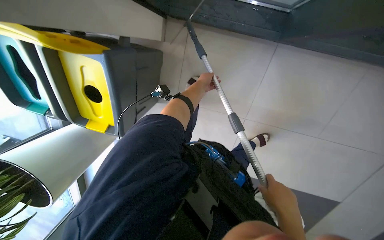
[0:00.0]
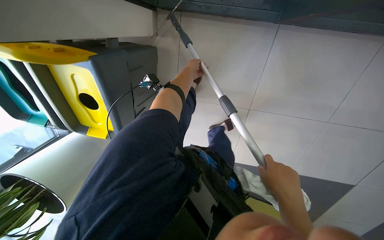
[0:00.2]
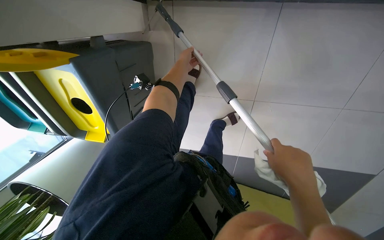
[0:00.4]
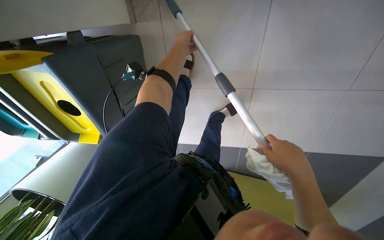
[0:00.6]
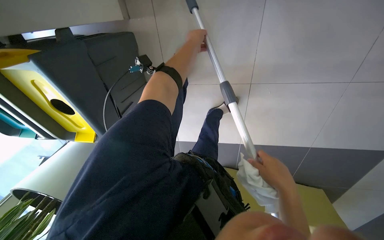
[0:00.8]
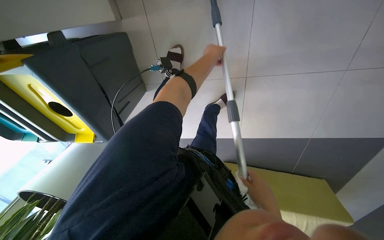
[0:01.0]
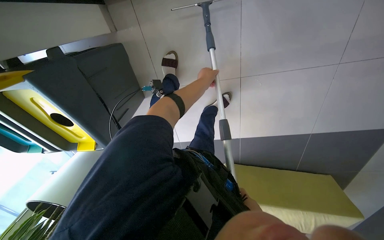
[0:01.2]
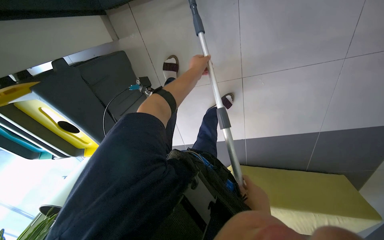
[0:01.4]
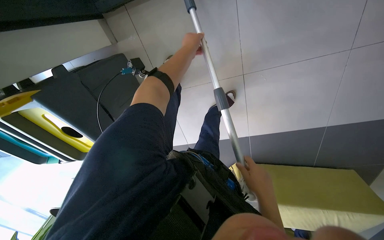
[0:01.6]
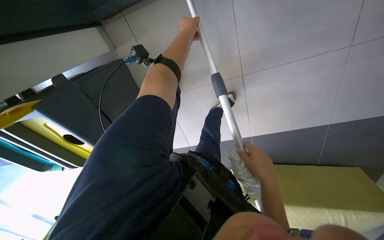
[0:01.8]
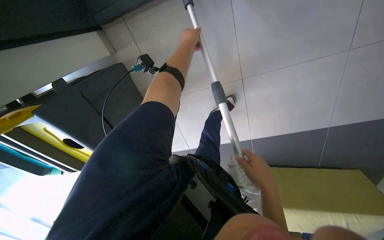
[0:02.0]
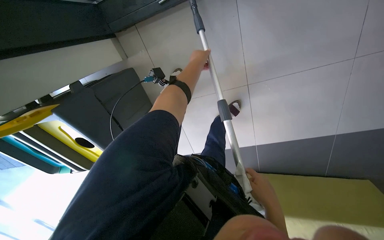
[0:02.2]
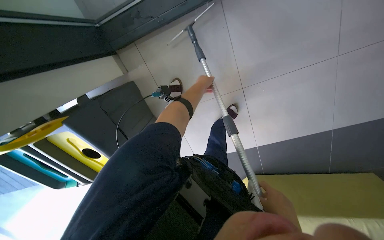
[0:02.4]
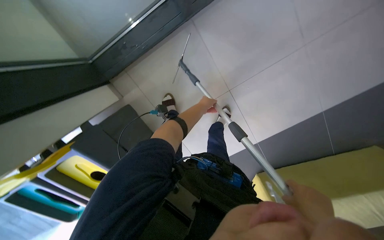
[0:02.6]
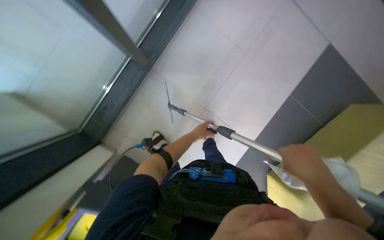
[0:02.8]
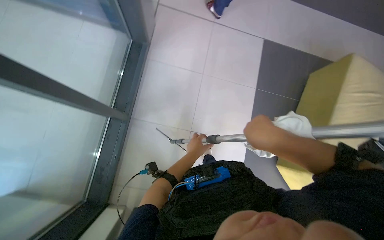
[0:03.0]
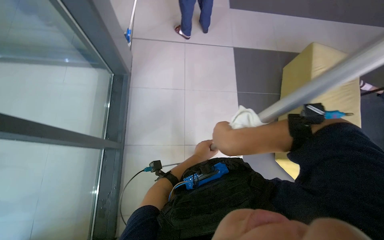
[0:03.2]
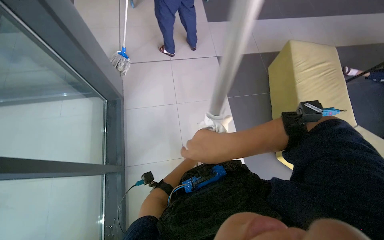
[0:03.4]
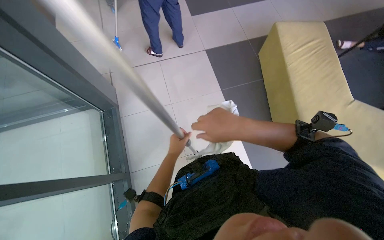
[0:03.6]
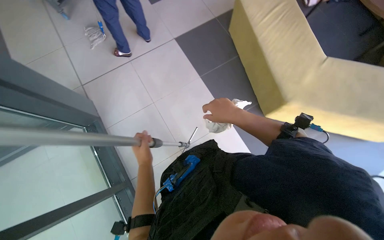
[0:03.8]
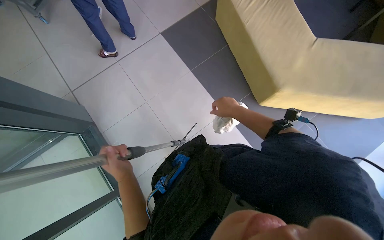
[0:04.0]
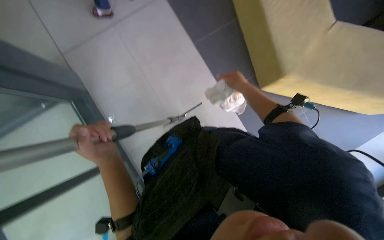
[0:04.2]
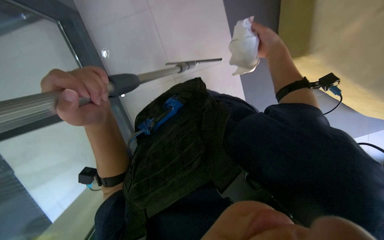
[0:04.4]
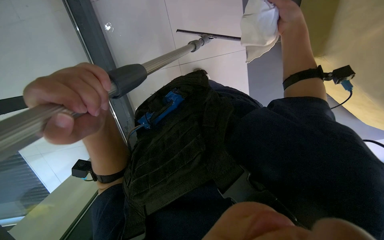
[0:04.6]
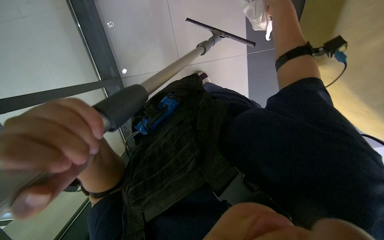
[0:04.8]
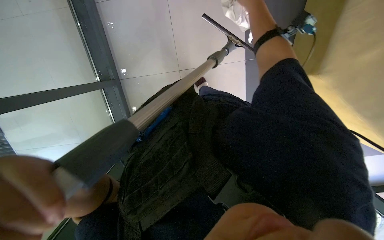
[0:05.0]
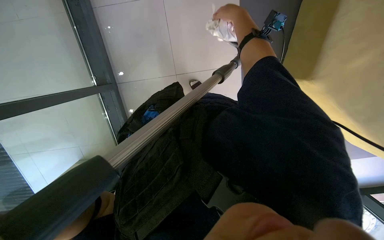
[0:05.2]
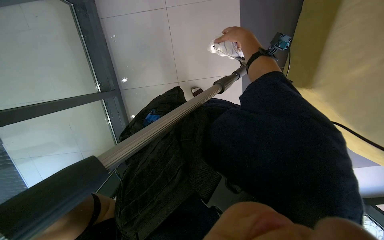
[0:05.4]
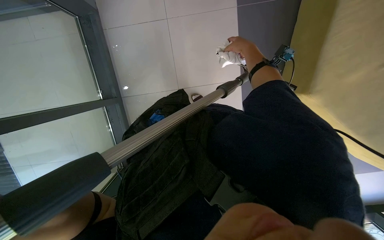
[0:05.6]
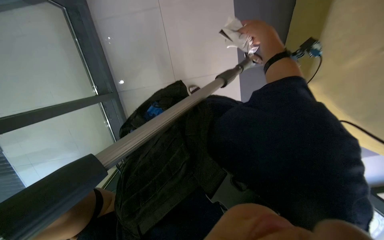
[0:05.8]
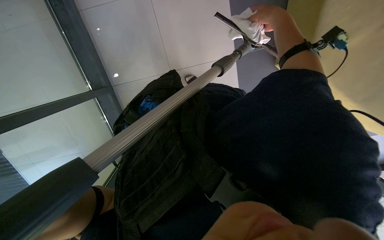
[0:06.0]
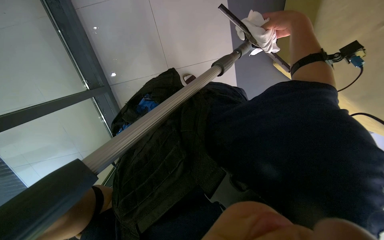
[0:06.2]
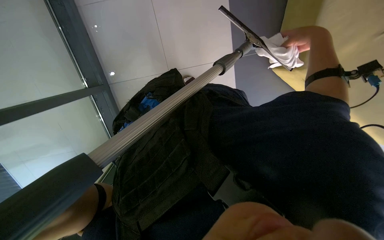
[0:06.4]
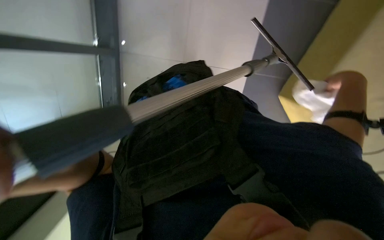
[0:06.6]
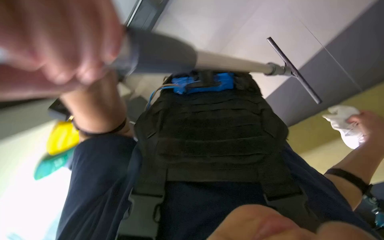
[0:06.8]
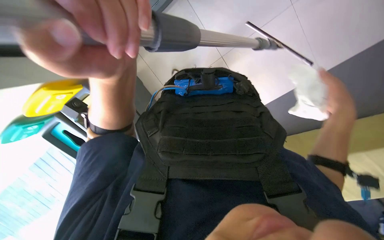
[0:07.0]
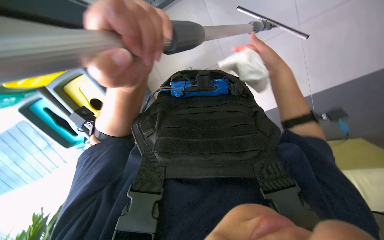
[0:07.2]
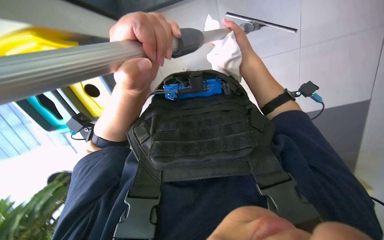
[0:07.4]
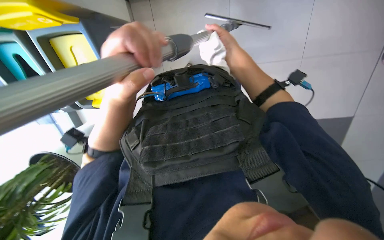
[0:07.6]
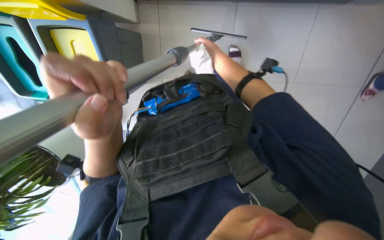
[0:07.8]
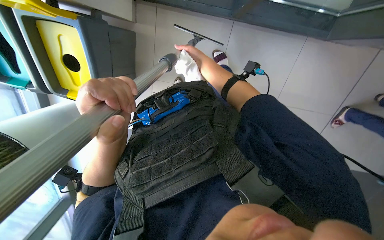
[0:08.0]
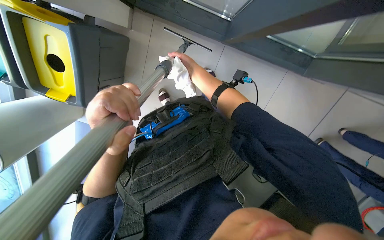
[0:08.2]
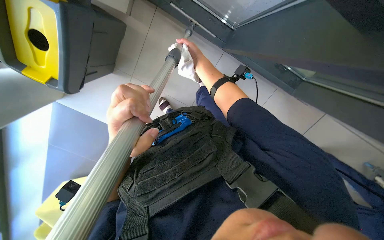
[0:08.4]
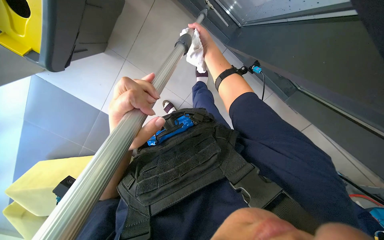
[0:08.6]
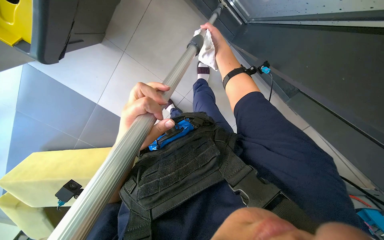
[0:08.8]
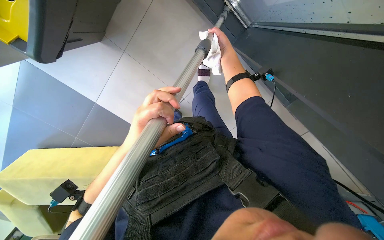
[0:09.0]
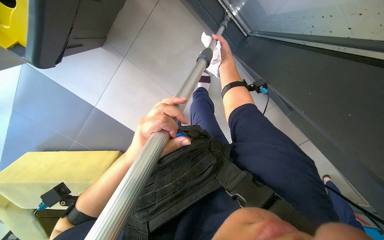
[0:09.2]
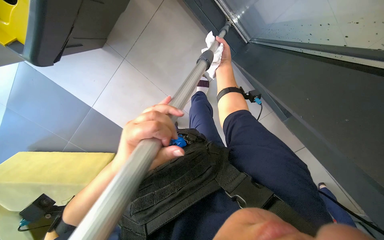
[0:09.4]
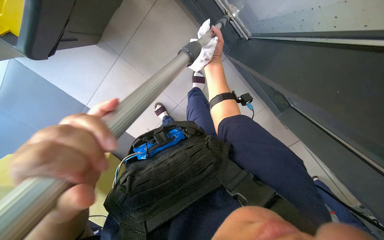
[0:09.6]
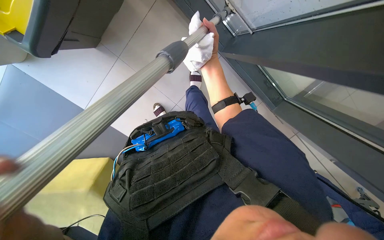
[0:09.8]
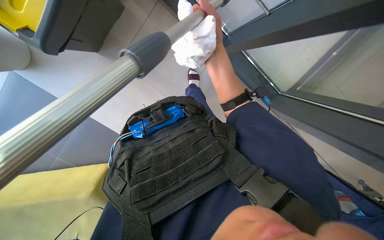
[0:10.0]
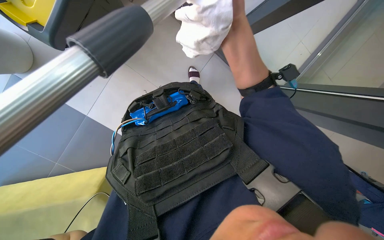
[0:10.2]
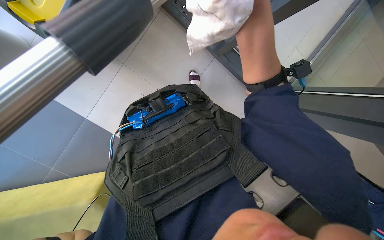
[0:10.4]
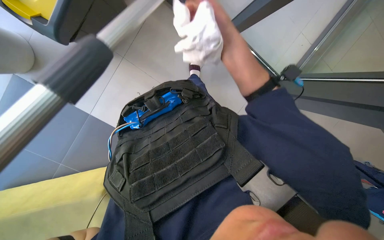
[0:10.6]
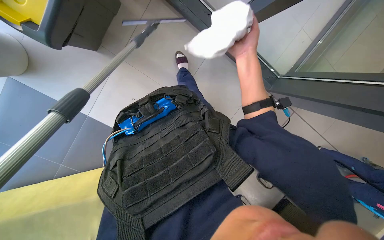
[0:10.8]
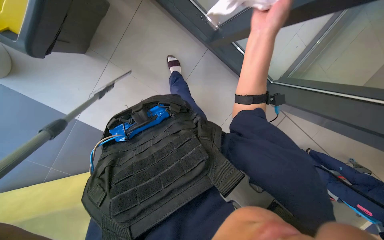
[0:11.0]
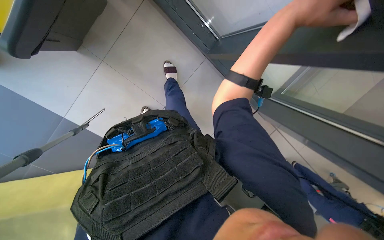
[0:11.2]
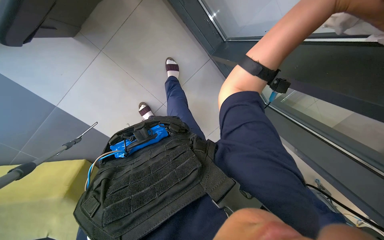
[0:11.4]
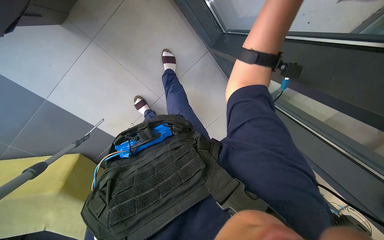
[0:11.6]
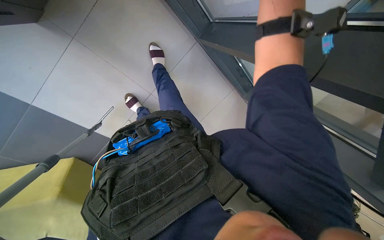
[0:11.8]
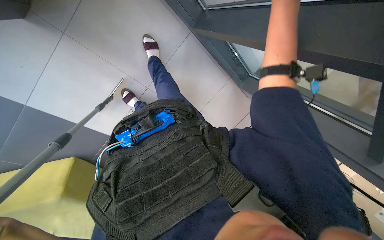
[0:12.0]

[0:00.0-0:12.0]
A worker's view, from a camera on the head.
Job: cleaning windows.
The whole recording: Cleaning glass panels. The worker cleans the glass panels with a long pole tool and then wipes them with a cloth.
0:00.0 to 0:01.6: Everything in view rotates about 25 degrees counterclockwise. The right hand travels farther from the camera and back again, approximately 30 cm each way.
0:01.6 to 0:03.0: The camera travels roughly 40 cm. The camera pitches upward, by approximately 25 degrees. The scene turns approximately 60 degrees counterclockwise in the picture.
0:03.0 to 0:04.4: The view tips downward by some 25 degrees. The scene turns roughly 35 degrees counterclockwise in the picture.
0:06.0 to 0:07.6: The scene turns some 35 degrees clockwise in the picture.
0:07.6 to 0:09.0: The right hand shifts about 25 cm farther from the camera and up the picture.
0:09.0 to 0:10.4: The right hand shifts about 30 cm nearer to the camera and down the picture.

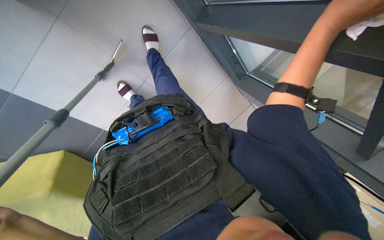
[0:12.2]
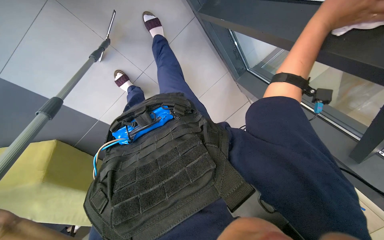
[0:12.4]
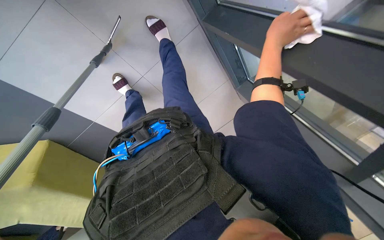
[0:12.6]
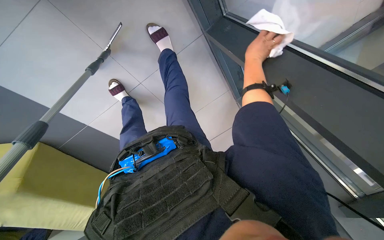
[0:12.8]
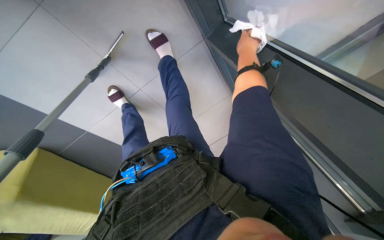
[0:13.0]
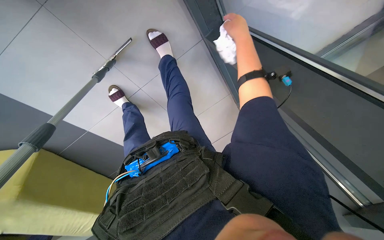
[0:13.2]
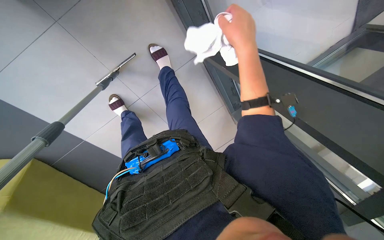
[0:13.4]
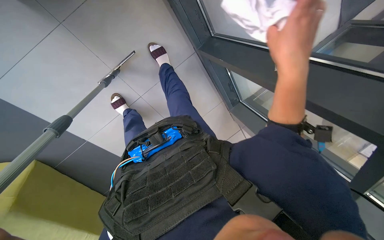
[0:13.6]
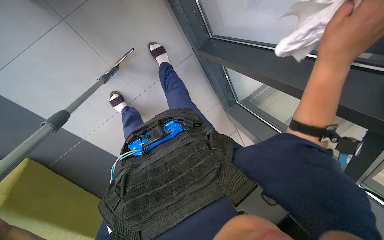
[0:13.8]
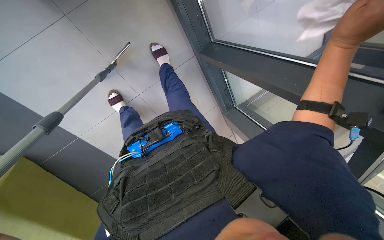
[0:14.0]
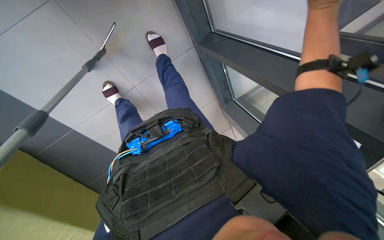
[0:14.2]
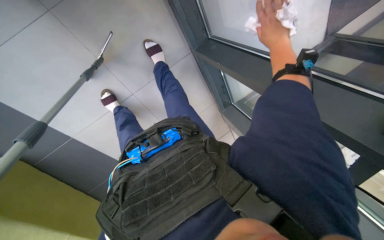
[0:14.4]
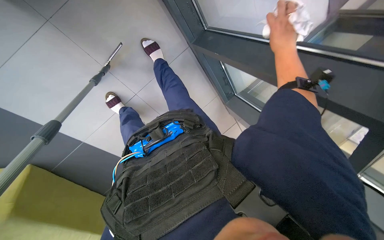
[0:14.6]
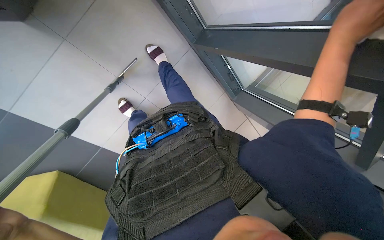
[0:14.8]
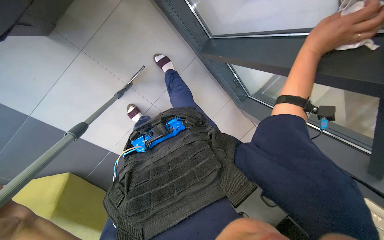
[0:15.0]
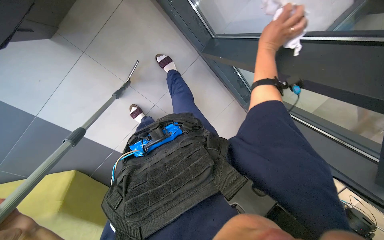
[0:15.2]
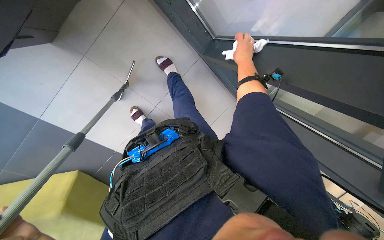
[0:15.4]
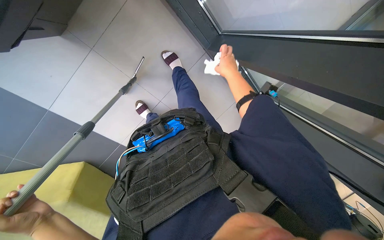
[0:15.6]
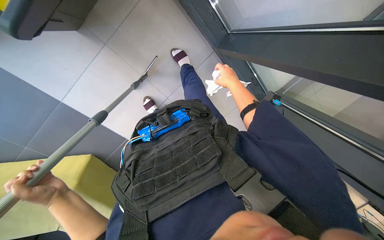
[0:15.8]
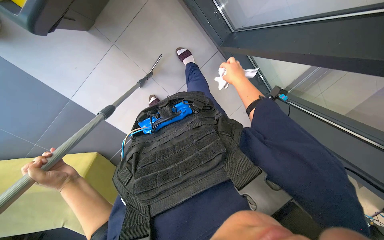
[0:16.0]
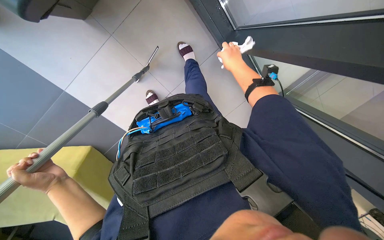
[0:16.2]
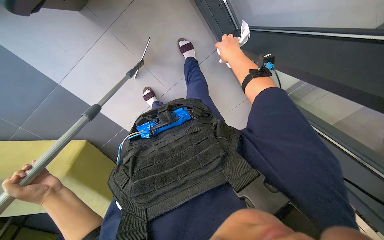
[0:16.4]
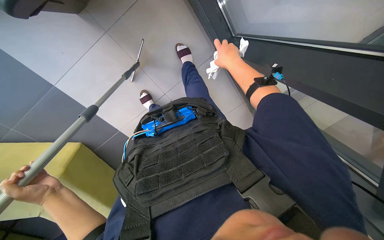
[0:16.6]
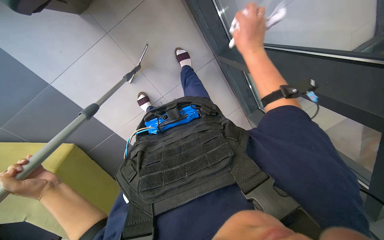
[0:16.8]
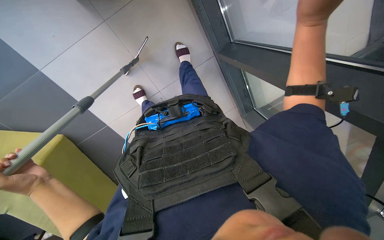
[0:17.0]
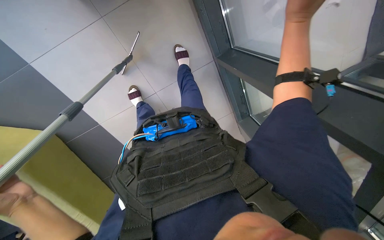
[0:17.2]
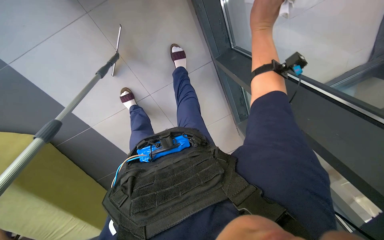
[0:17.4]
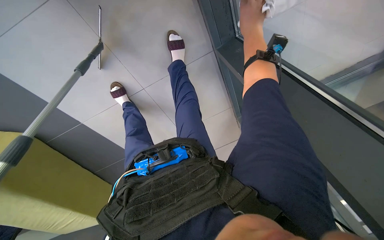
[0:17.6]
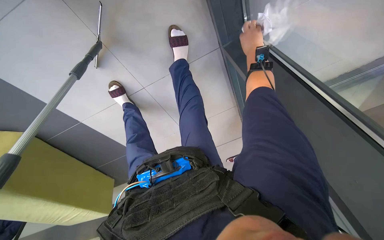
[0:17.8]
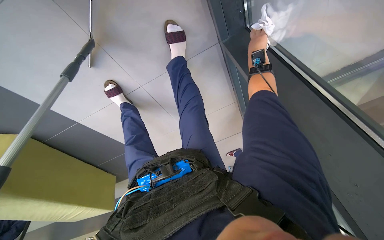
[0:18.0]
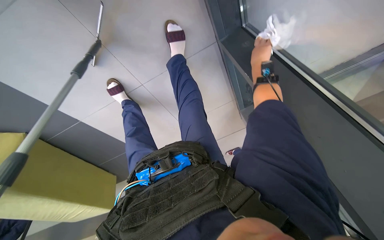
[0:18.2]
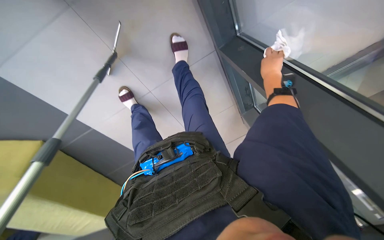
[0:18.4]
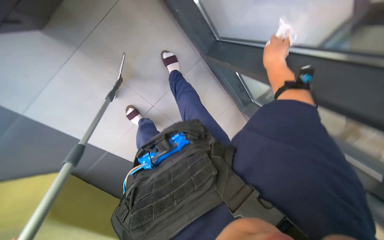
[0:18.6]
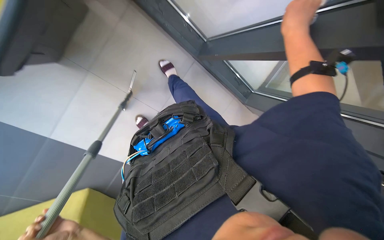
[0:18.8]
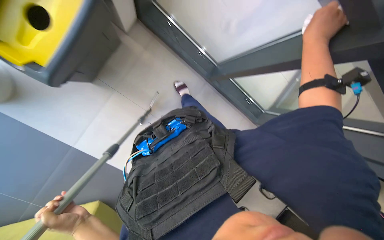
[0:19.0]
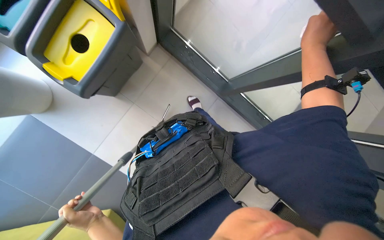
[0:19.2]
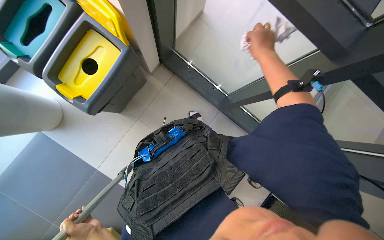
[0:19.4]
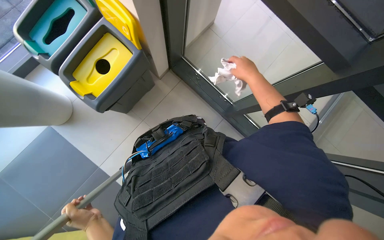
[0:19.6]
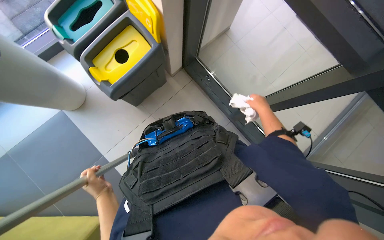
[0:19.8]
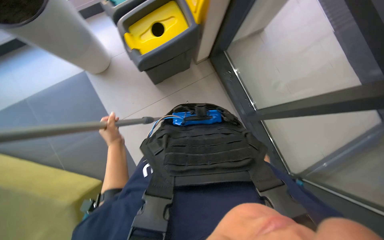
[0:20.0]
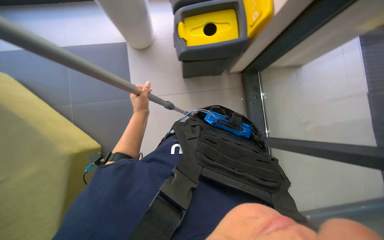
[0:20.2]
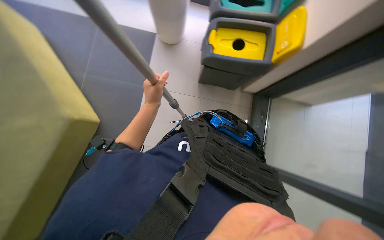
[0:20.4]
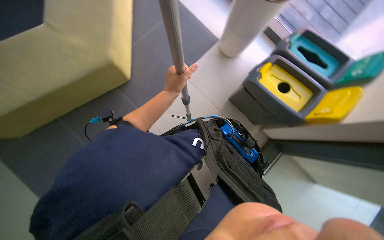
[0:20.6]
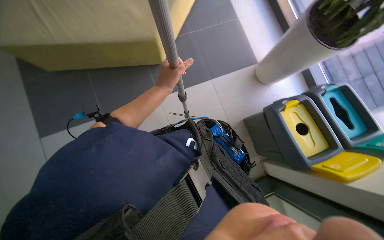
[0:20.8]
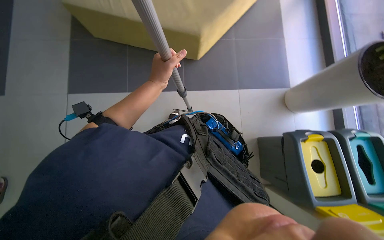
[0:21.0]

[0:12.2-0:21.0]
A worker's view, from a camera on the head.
Job: cleaning windows.
The whole recording: Cleaning glass panels. The worker cleans the glass panels with a long pole tool and then wipes them with a cloth.
0:12.2 to 0:13.6: The right hand goes farther from the camera and returns, approximately 15 cm each way.
0:13.6 to 0:15.2: The right hand swings nearer and farther, roughly 20 cm each way, with 2 reversals.
0:15.2 to 0:16.6: The right hand moves to the left, roughly 25 cm.
0:16.6 to 0:18.0: The right hand moves to the right and up the picture, about 20 cm, and travels nearer to the camera and back again, some 15 cm each way.
0:18.0 to 0:19.6: The camera sweeps to the left, by approximately 25 degrees. The camera pitches upward, by approximately 40 degrees.
0:19.6 to 0:21.0: The wearer's head swings about 135 degrees to the left.
